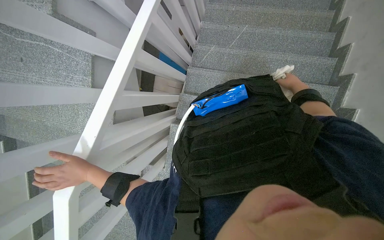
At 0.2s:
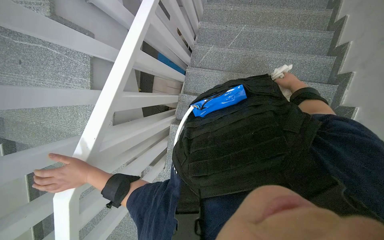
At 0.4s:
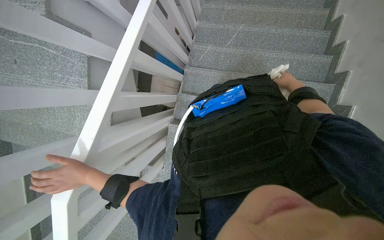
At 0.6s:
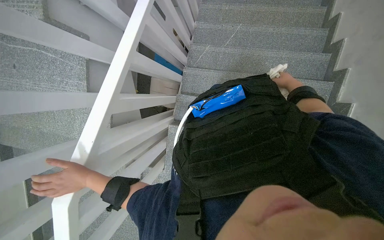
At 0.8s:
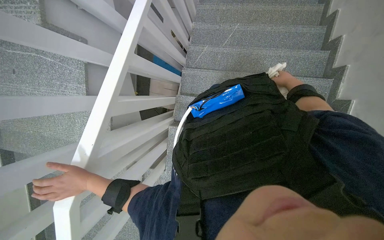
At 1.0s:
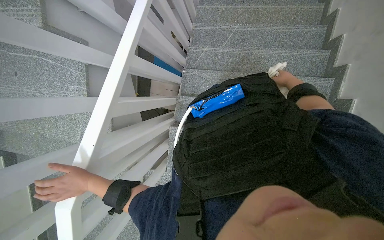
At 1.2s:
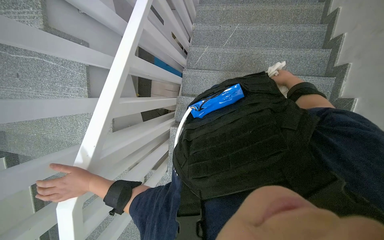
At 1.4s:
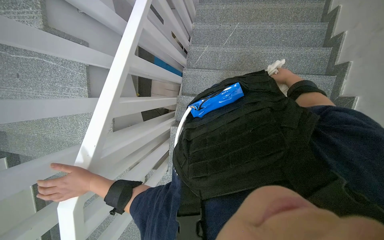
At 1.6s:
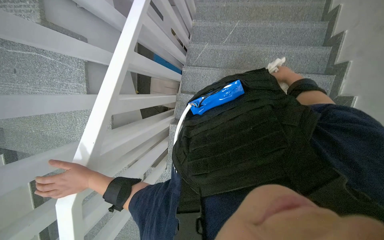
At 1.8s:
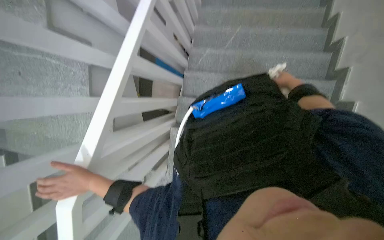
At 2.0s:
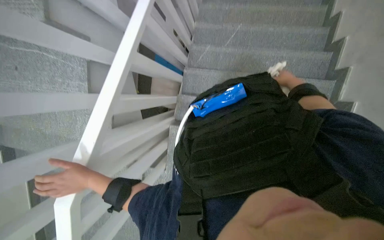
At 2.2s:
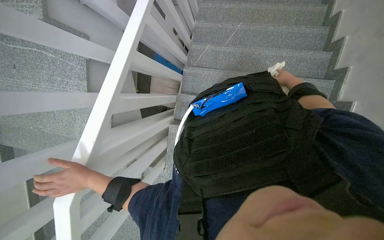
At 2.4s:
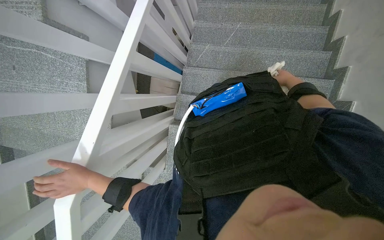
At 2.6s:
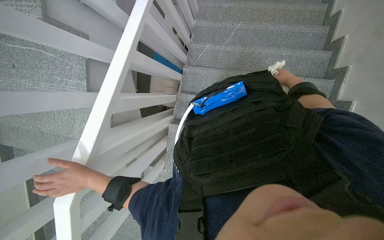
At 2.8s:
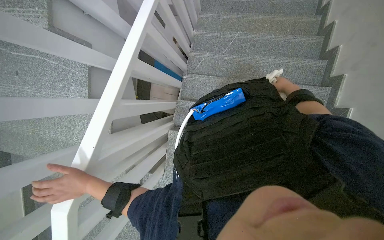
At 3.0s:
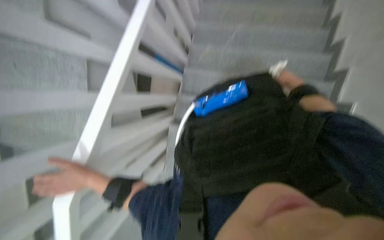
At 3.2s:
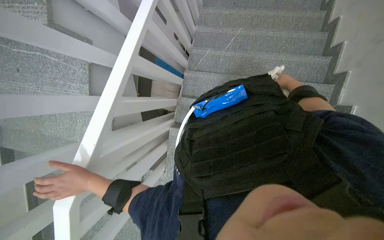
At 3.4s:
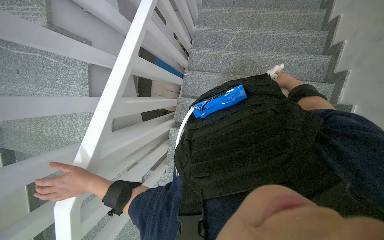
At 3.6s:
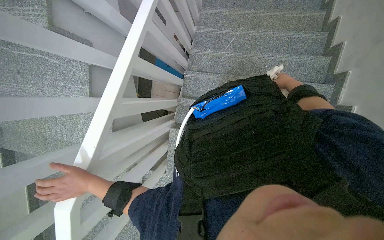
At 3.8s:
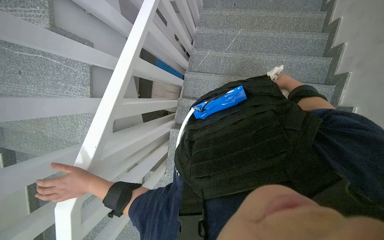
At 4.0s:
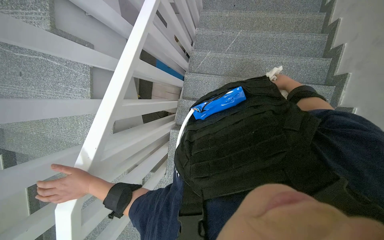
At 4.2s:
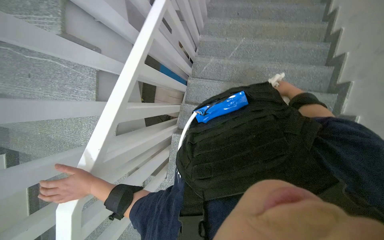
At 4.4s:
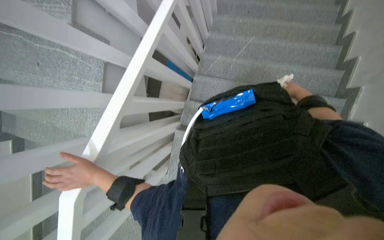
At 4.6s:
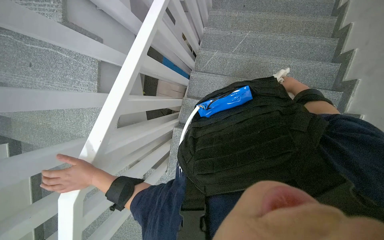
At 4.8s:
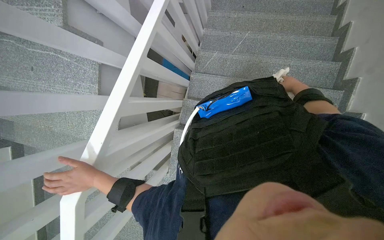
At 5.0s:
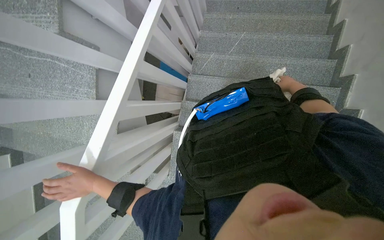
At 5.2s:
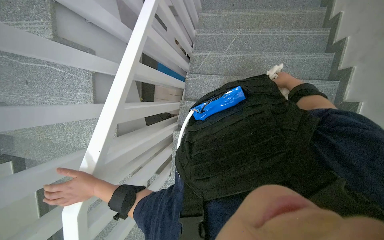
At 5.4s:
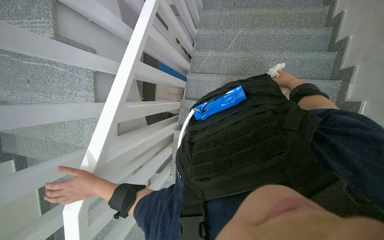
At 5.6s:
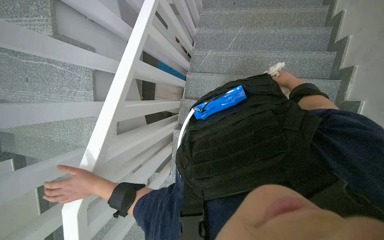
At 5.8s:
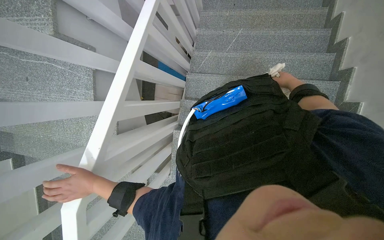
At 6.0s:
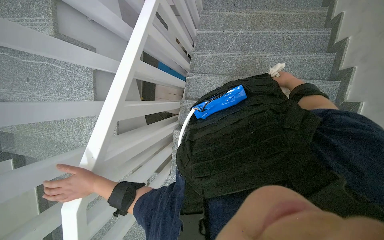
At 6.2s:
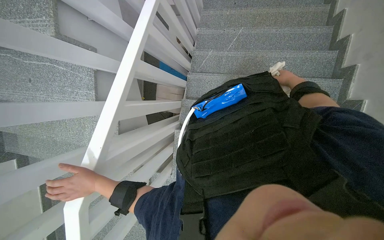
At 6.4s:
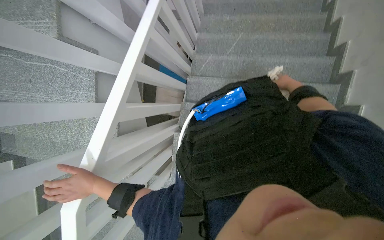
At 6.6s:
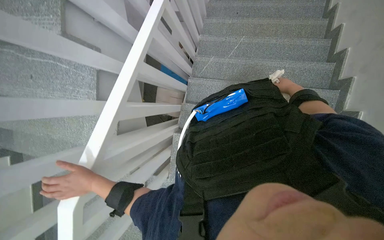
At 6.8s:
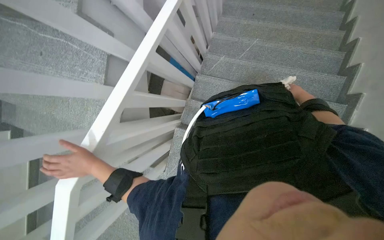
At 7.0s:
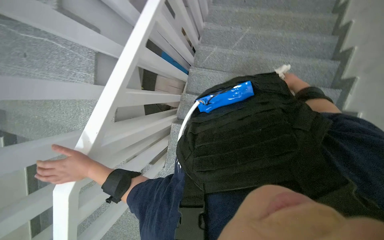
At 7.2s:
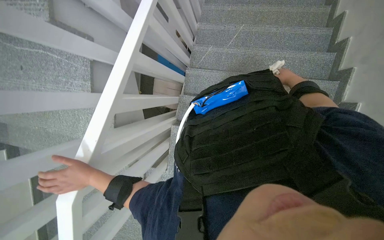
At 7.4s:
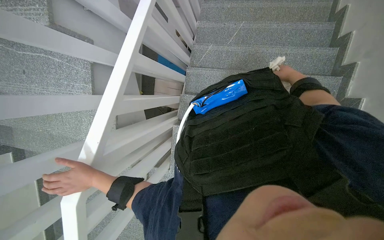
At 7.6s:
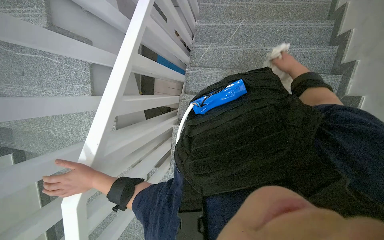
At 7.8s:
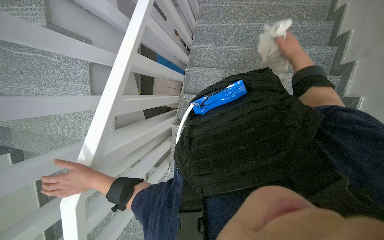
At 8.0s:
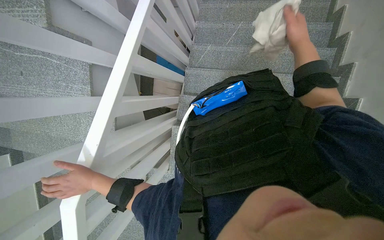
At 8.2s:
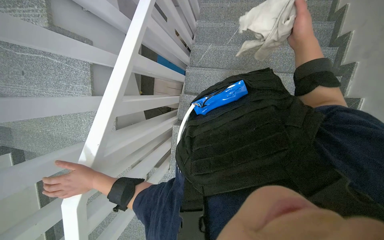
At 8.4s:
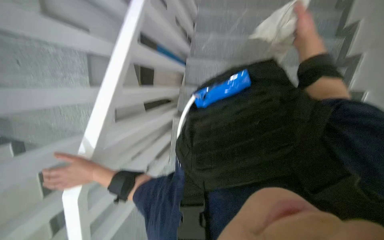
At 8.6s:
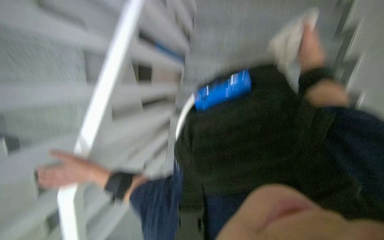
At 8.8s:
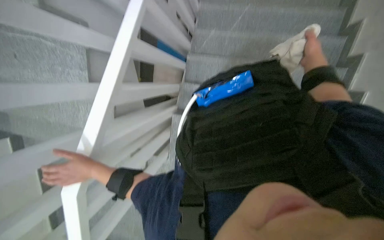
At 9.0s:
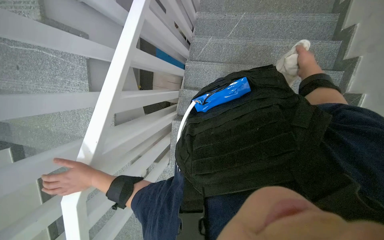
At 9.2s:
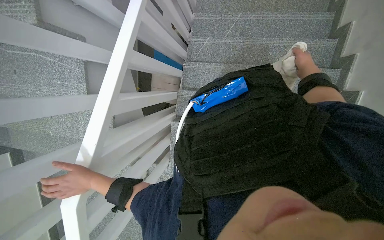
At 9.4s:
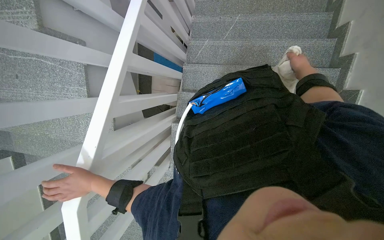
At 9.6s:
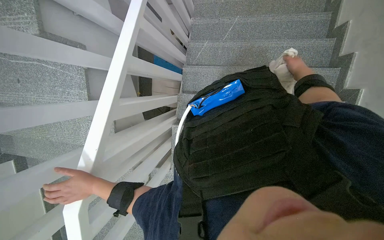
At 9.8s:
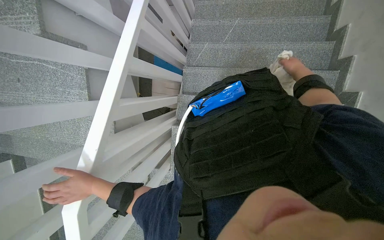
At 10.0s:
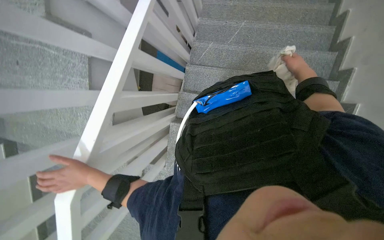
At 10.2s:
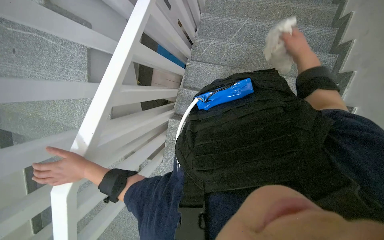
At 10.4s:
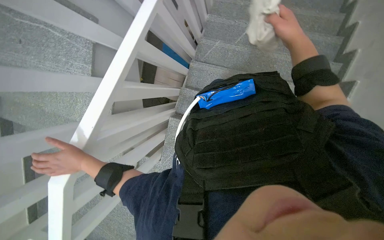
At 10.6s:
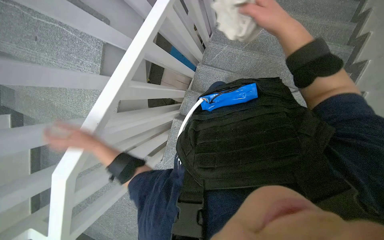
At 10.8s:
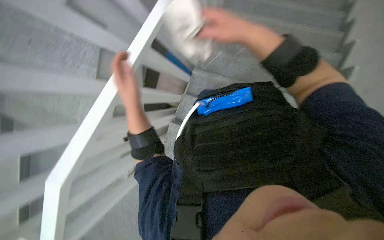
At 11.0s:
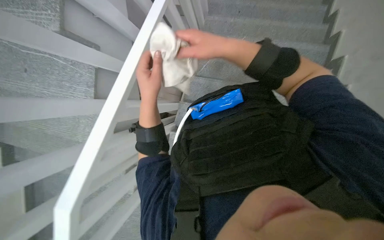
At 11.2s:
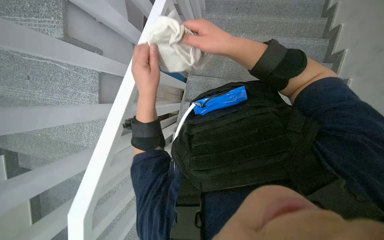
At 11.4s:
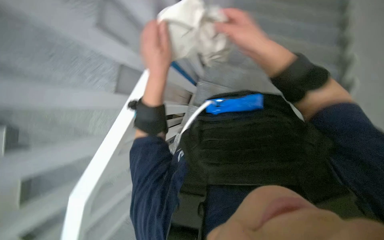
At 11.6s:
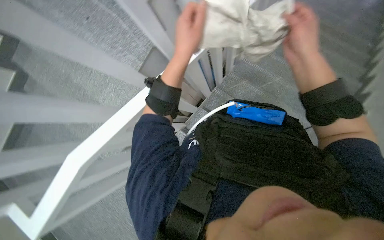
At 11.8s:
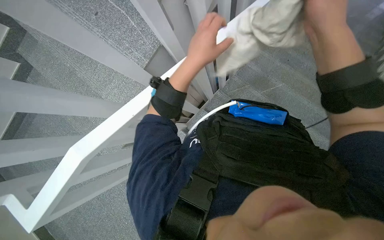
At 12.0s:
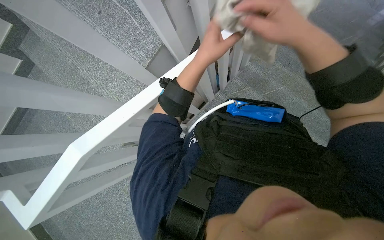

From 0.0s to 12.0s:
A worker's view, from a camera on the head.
Job: wiping surfaces.
The whole recording: Wiping staircase handrail. The worker wipes the staircase handrail with a cloth while ascending.
From 0.0s to 7.6s: The hands are busy where they are.
From 7.6s to 9.0s: The right hand travels nearer to the camera and back again, some 20 cm each way.
From 9.0s to 10.4s: The right hand is displaced to the left and nearer to the camera by roughly 20 cm.
From 10.4s to 12.0s: The right hand goes to the left and returns, approximately 15 cm each way; the left hand moves up the picture and to the right, approximately 40 cm.

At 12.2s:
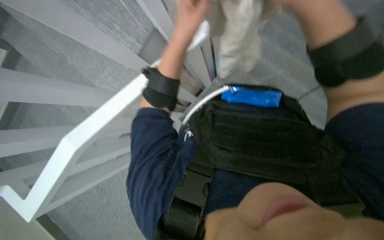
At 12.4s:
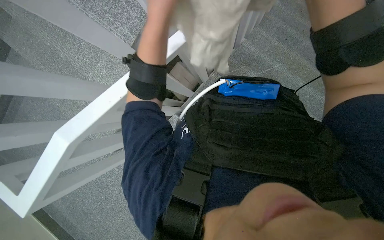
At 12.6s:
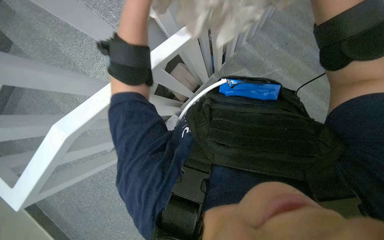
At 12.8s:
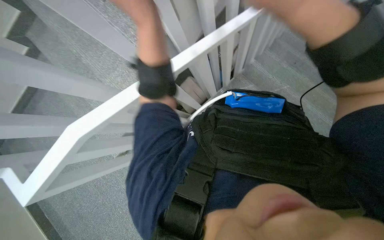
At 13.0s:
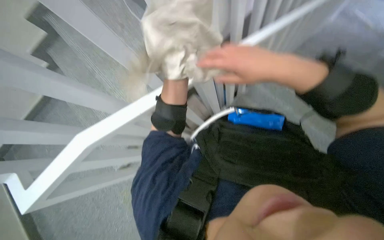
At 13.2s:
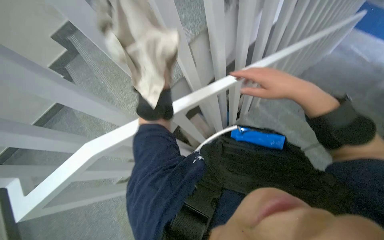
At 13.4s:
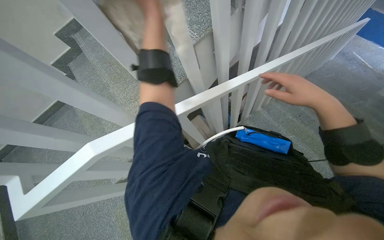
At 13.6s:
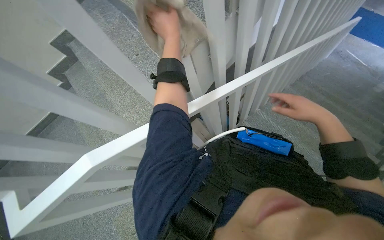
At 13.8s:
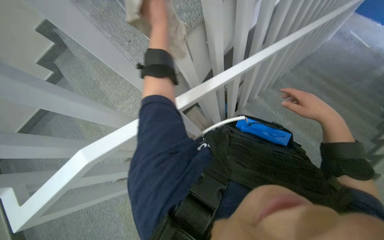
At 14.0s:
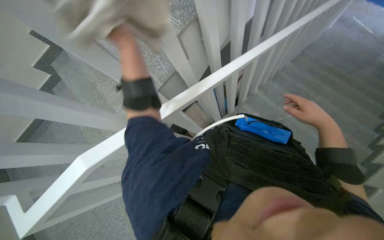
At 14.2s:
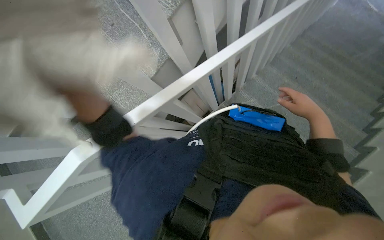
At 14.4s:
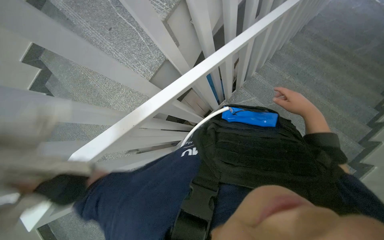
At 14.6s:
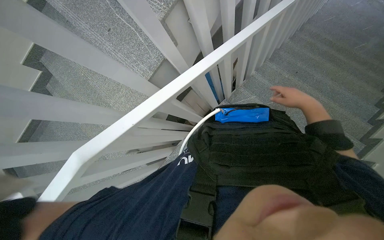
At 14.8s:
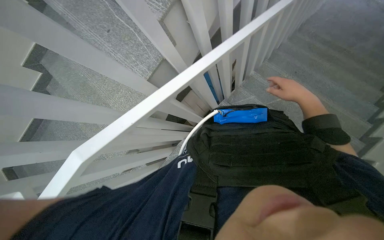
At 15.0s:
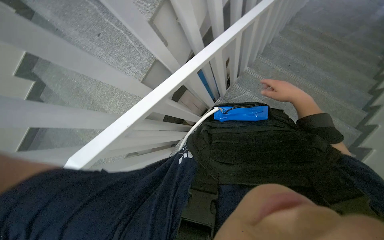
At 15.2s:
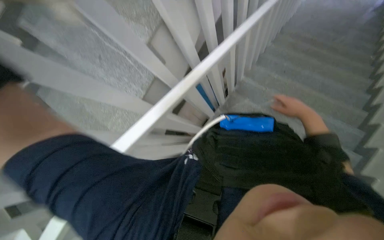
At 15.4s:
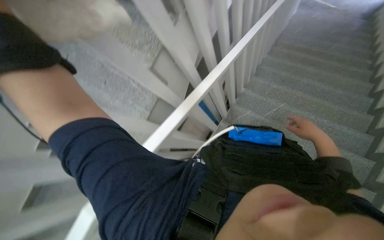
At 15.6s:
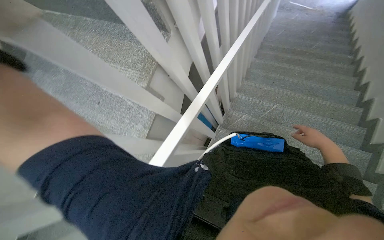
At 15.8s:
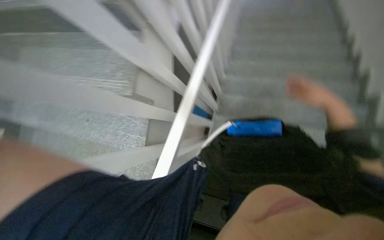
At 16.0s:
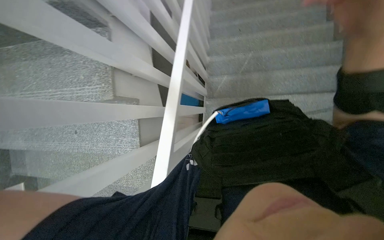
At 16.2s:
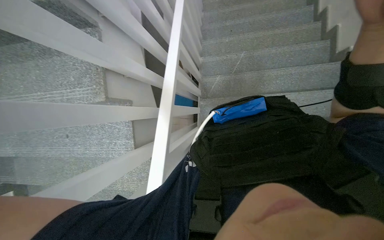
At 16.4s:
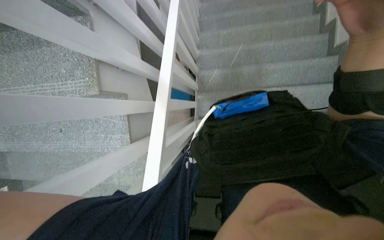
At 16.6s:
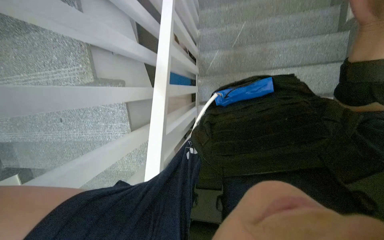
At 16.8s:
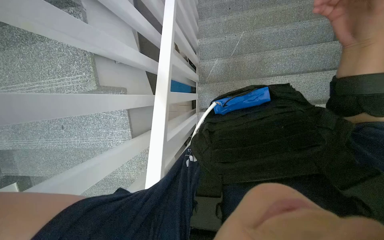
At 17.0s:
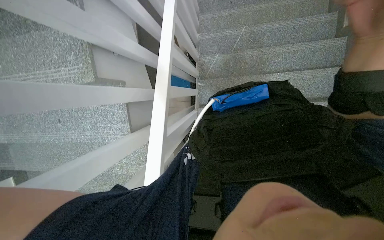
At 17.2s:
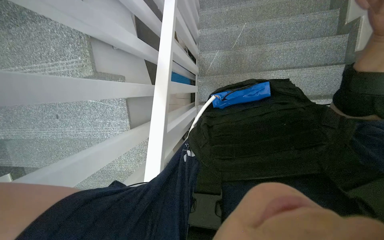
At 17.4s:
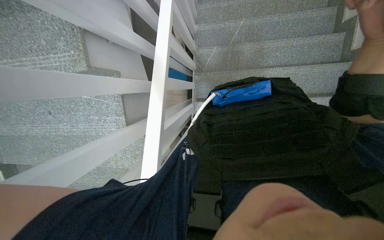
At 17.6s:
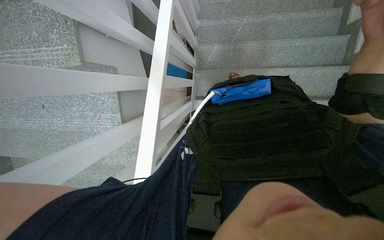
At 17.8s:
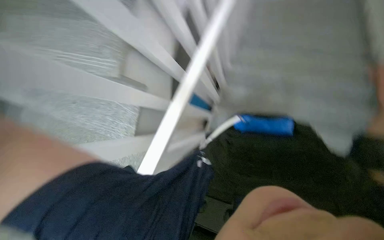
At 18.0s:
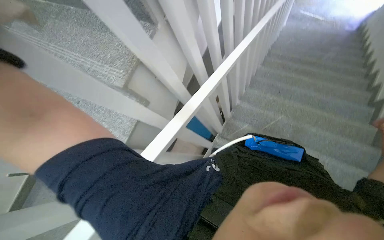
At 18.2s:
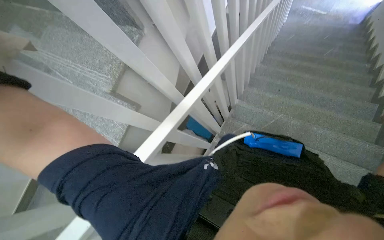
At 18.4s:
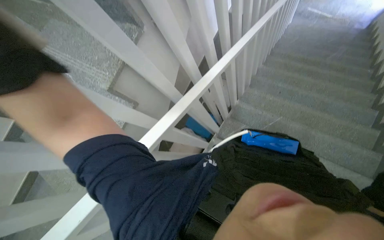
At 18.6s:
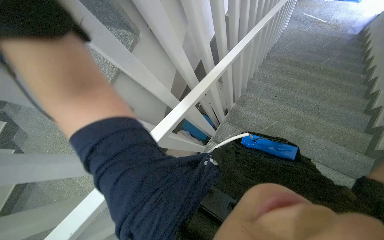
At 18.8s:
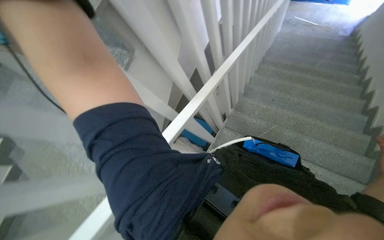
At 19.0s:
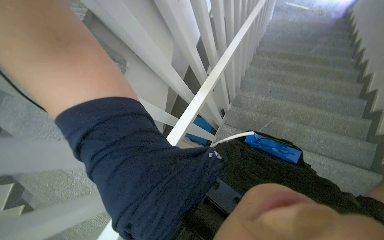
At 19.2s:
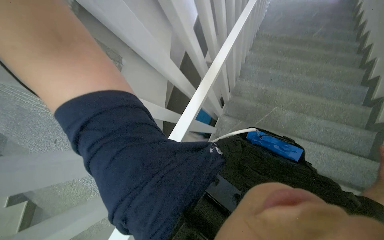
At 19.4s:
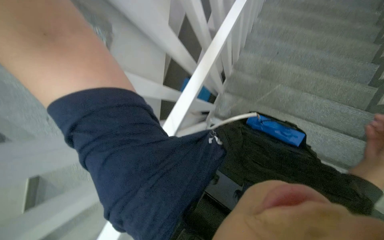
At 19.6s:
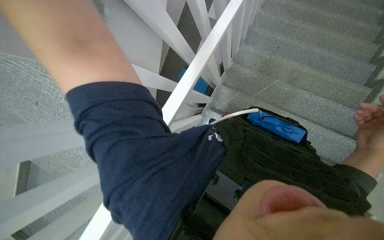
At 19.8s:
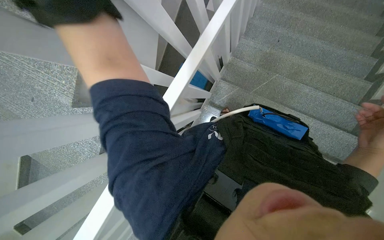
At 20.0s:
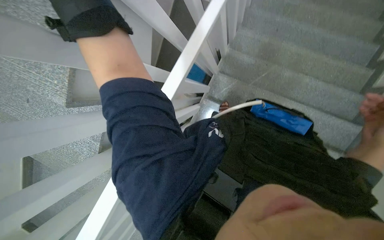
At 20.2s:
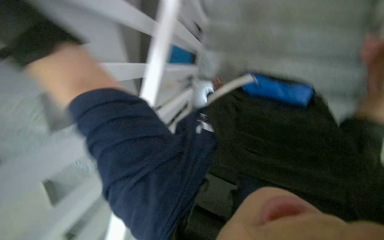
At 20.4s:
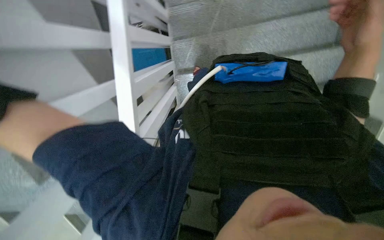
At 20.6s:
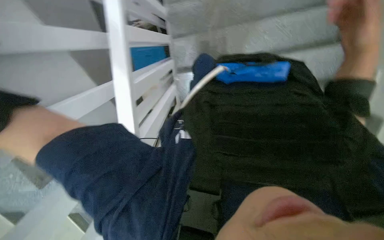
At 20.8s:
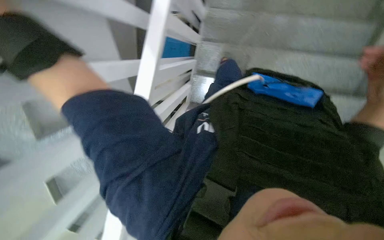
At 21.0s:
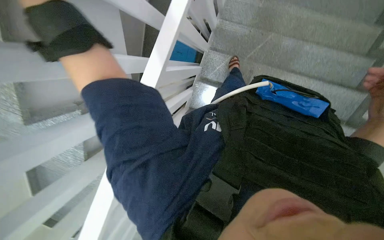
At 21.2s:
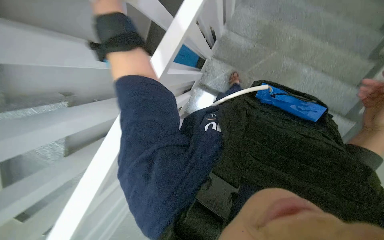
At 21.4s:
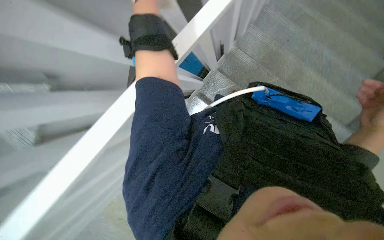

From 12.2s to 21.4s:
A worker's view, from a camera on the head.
Job: wiping surfaces.
The whole recording: Wiping staircase handrail. The worker wipes the staircase handrail with a cloth while ascending.
From 12.2s to 13.8s: The view tips upward by roughly 15 degrees.
From 15.2s to 16.8s: Everything in view rotates approximately 35 degrees counterclockwise.
From 16.8s to 18.4s: The camera pitches upward, by approximately 20 degrees. The scene rotates clockwise by about 30 degrees.
From 18.4s to 19.8s: The camera pitches downward, by roughly 20 degrees.
From 19.8s to 21.4s: The scene rotates clockwise by about 35 degrees.
